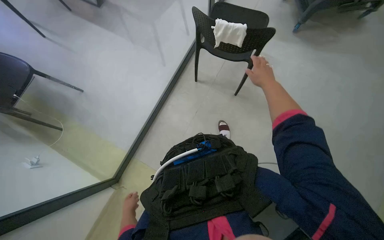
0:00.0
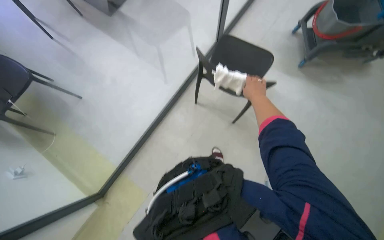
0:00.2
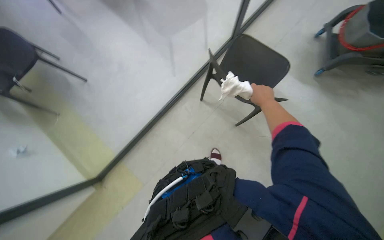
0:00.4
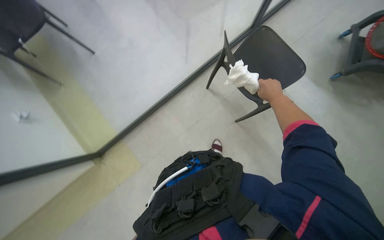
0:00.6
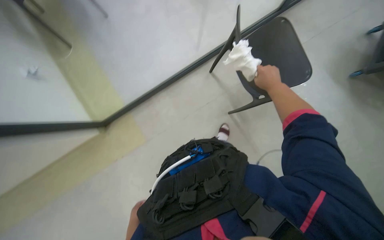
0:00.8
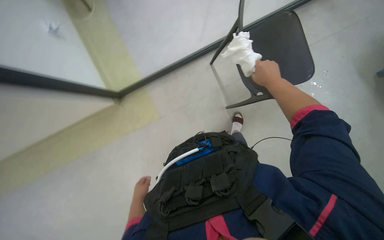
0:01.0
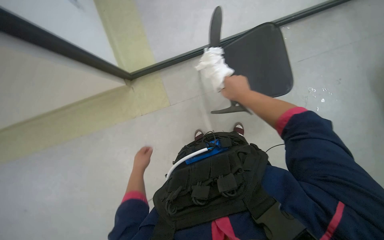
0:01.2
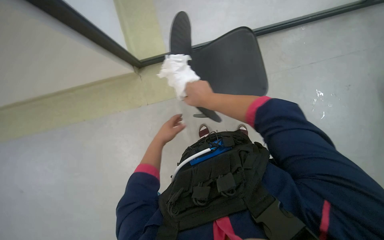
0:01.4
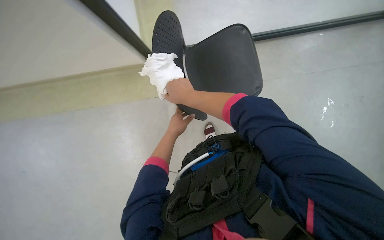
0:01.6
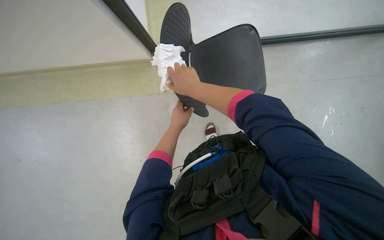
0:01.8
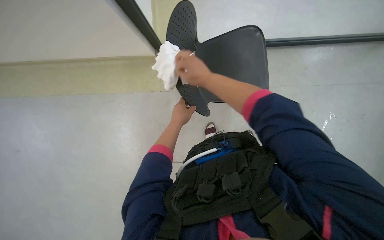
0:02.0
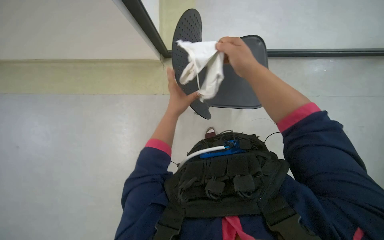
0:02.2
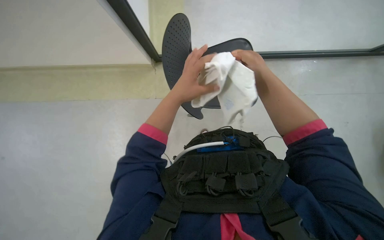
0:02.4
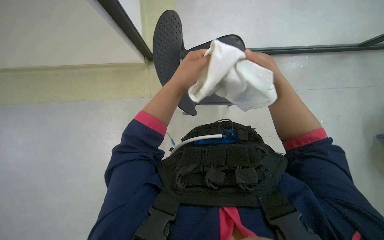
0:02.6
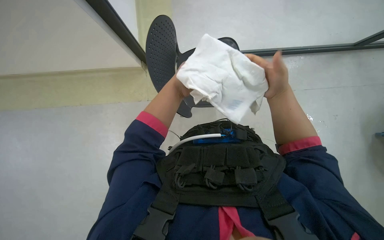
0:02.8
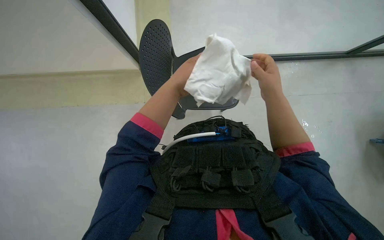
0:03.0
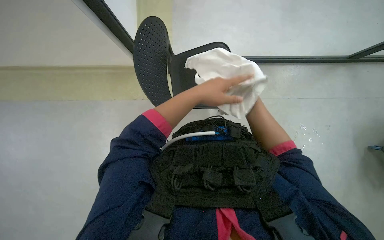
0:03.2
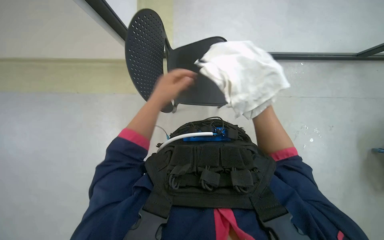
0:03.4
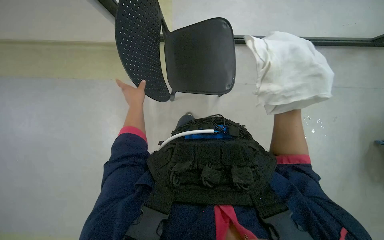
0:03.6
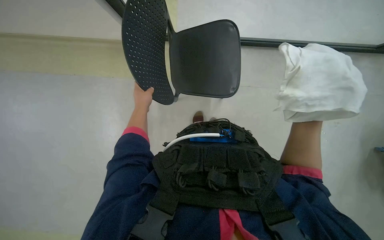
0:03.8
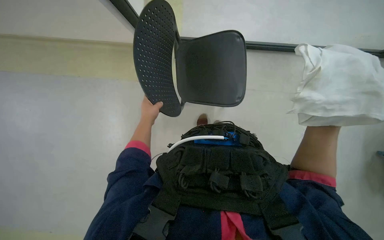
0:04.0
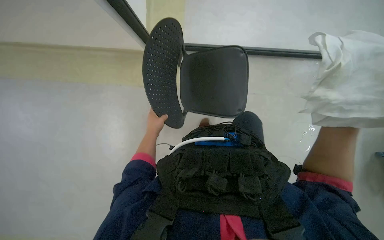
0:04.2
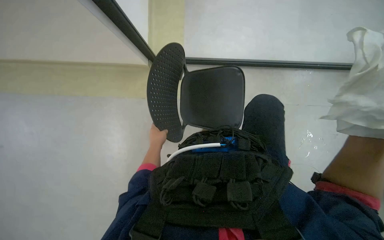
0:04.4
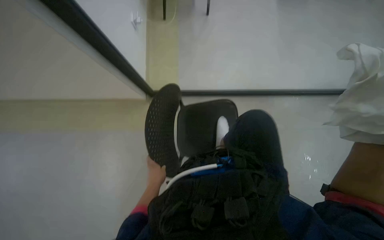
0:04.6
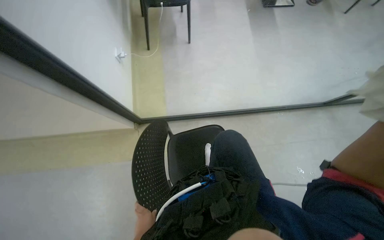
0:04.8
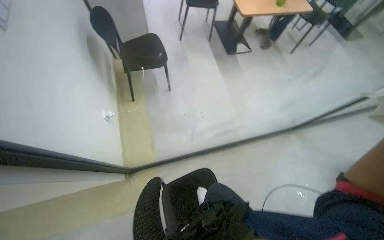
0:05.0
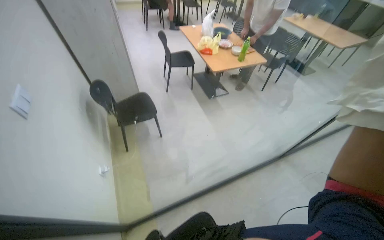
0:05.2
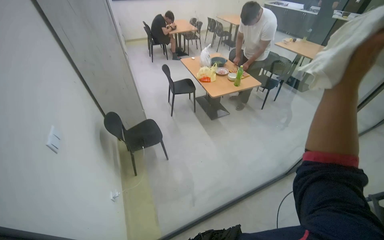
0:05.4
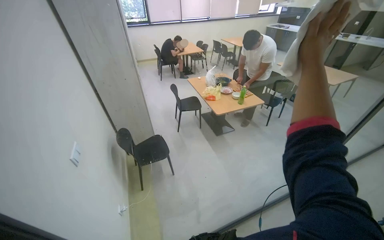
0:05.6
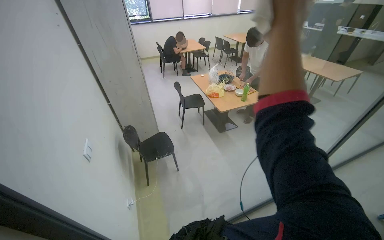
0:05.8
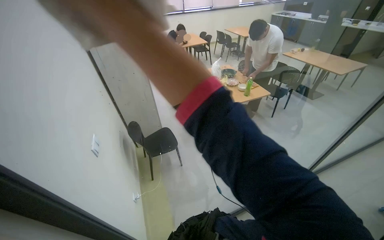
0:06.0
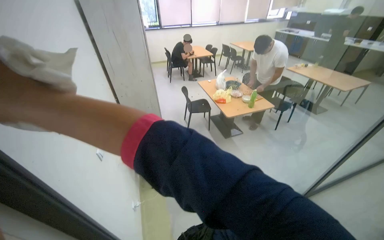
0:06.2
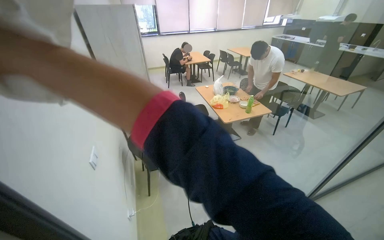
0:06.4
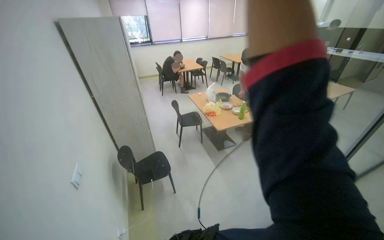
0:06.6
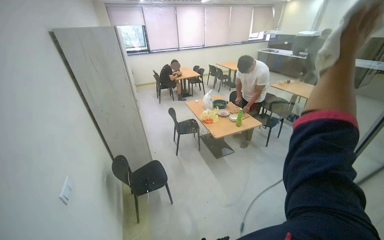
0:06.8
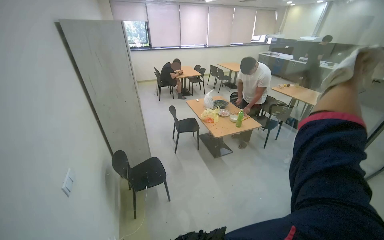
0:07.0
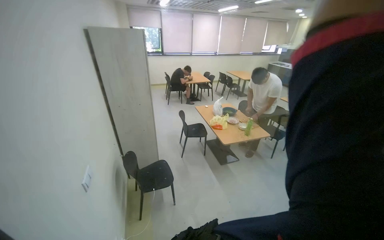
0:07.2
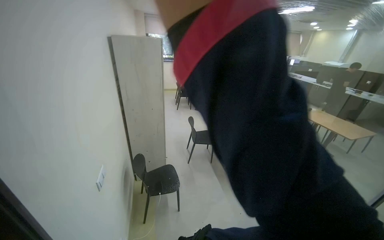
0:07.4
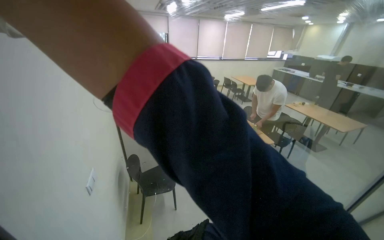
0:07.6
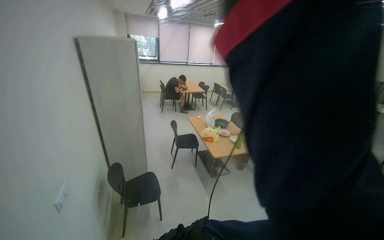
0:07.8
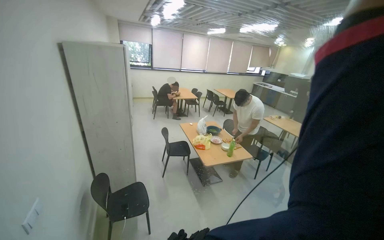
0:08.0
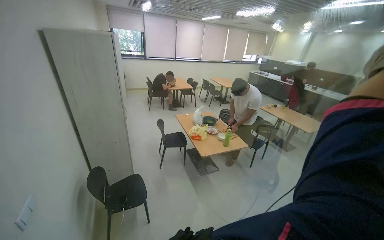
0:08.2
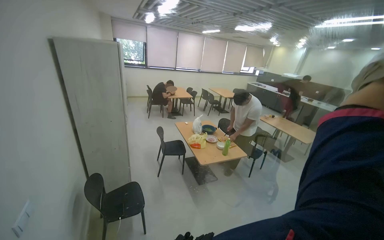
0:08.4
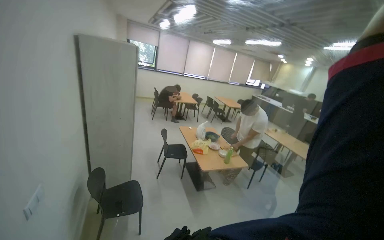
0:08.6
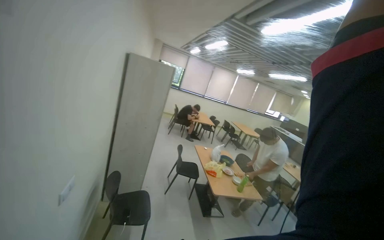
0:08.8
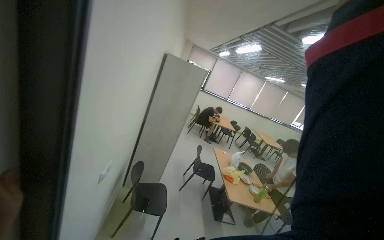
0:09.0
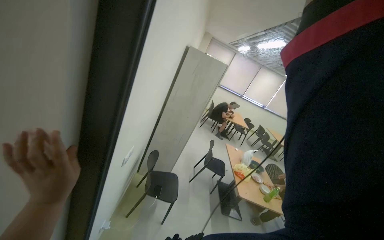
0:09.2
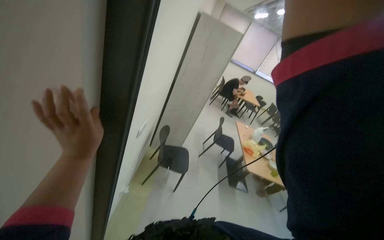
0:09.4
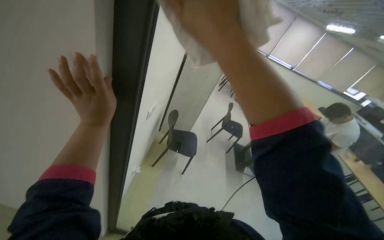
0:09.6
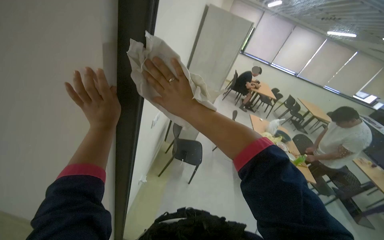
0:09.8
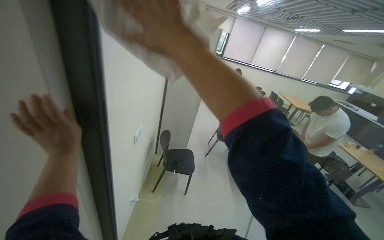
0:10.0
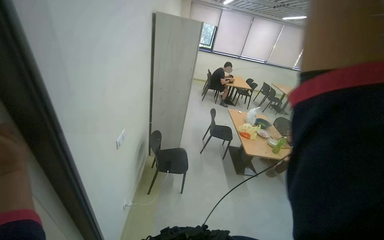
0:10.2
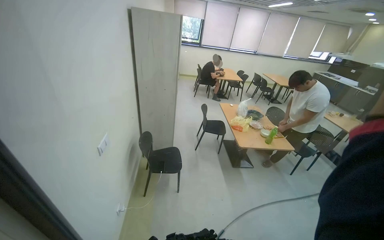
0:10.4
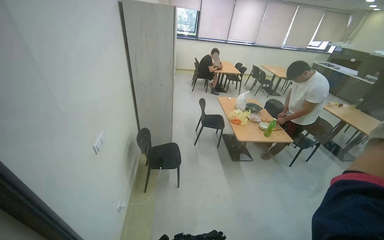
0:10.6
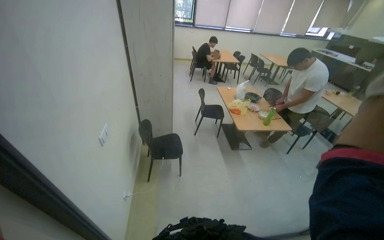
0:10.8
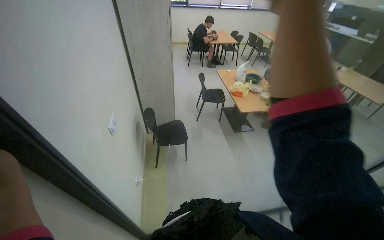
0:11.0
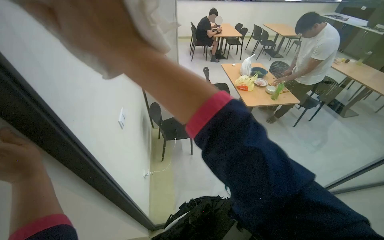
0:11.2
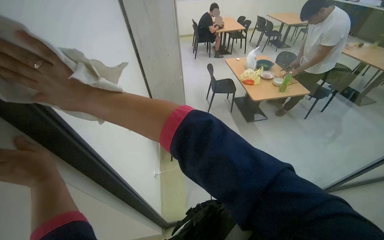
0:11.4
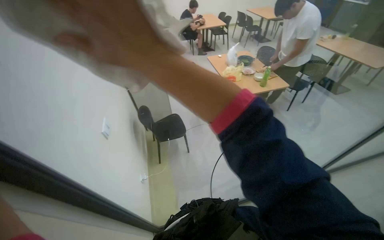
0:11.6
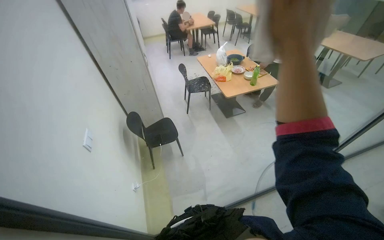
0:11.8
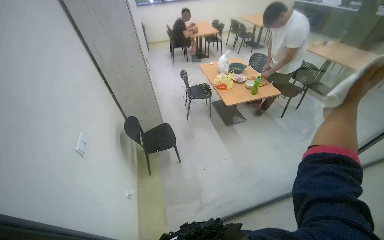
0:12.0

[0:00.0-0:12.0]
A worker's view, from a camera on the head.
Job: wiping surfaces.
The whole recording: Wiping glass partition. The worker wipes the glass partition with a white cloth.
0:00.0 to 0:01.6: The wearer's head swings about 35 degrees to the left. The camera pitches downward, by some 30 degrees.
0:01.6 to 0:03.0: The left hand swings nearer and farther, some 20 cm each way, with 2 reversals; the right hand is displaced to the right by approximately 25 cm.
0:03.0 to 0:04.4: The left hand heads to the left, farther from the camera and down the picture, covering roughly 25 cm.
0:04.4 to 0:06.0: The camera is carried roughly 50 cm. The view tilts roughly 30 degrees upward.
0:06.0 to 0:07.6: The camera pitches upward, by roughly 15 degrees.
0:07.6 to 0:09.0: The view tips upward by approximately 15 degrees.
0:10.4 to 0:12.0: The wearer looks some 10 degrees further downward.

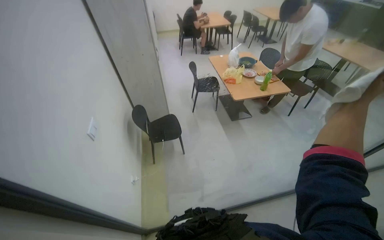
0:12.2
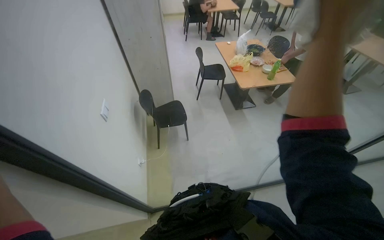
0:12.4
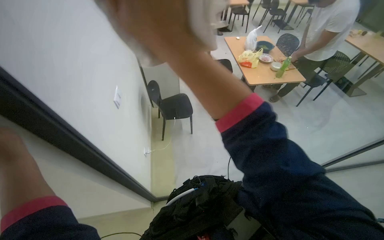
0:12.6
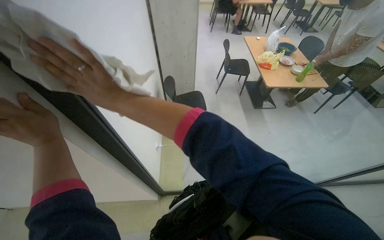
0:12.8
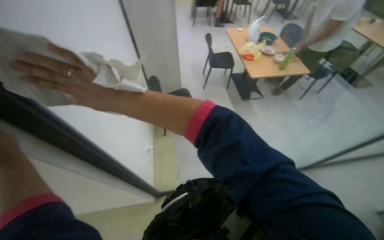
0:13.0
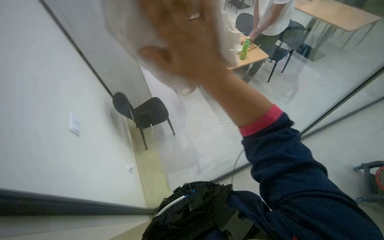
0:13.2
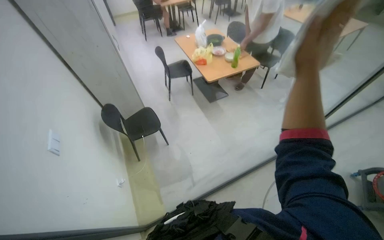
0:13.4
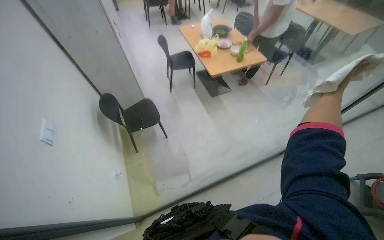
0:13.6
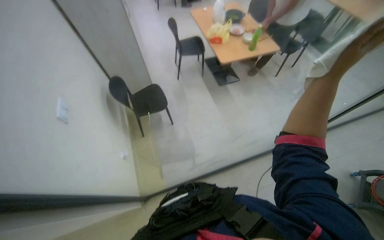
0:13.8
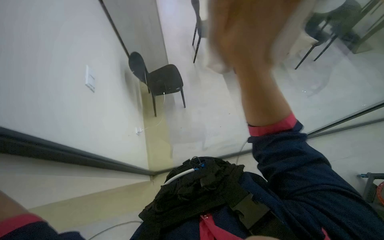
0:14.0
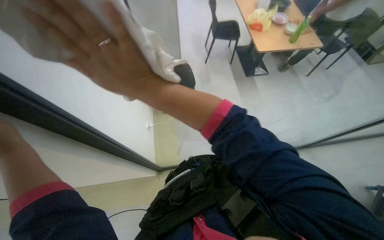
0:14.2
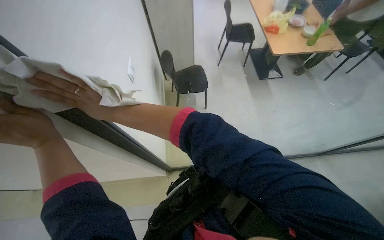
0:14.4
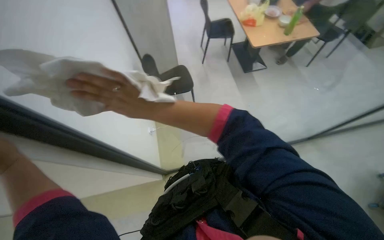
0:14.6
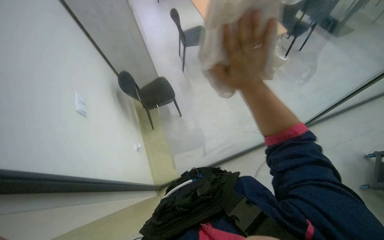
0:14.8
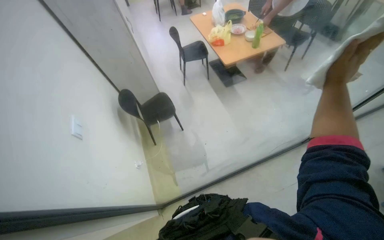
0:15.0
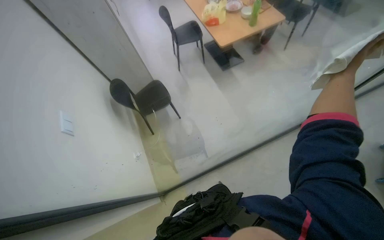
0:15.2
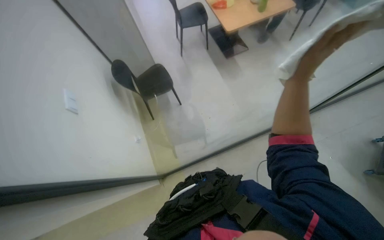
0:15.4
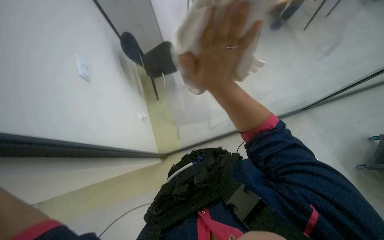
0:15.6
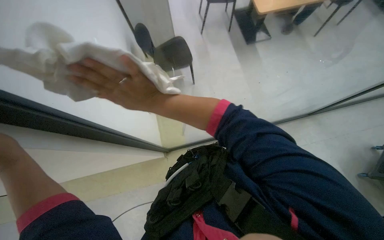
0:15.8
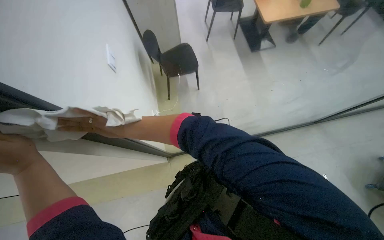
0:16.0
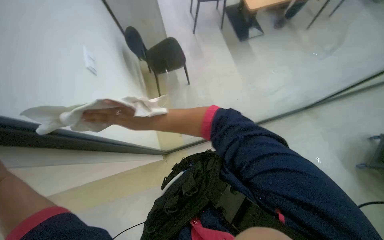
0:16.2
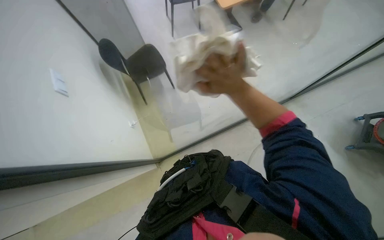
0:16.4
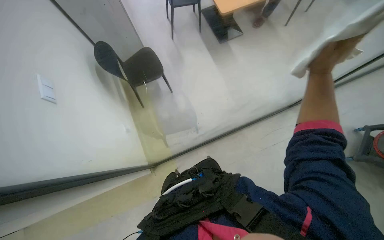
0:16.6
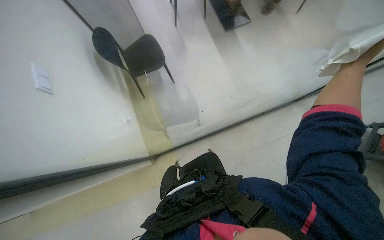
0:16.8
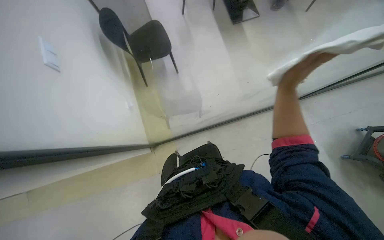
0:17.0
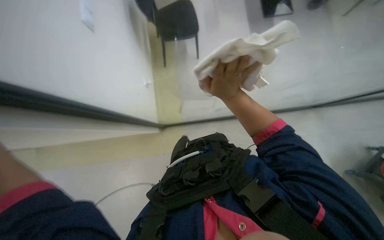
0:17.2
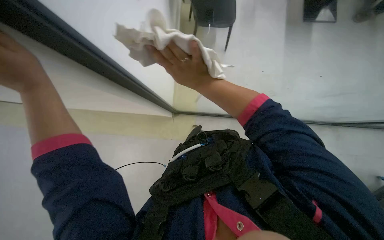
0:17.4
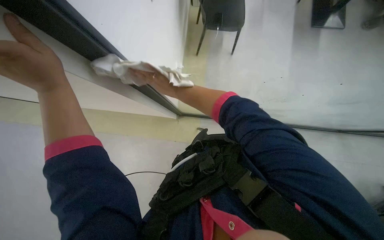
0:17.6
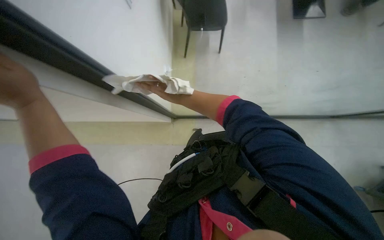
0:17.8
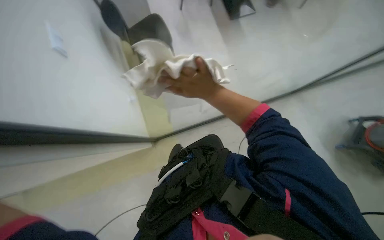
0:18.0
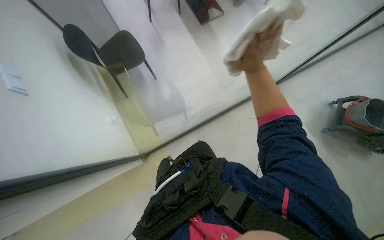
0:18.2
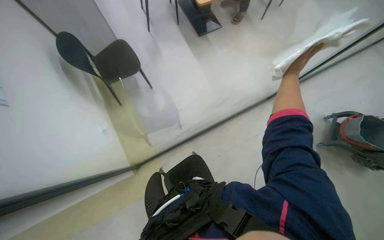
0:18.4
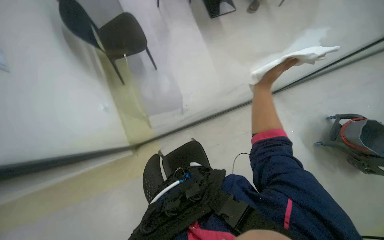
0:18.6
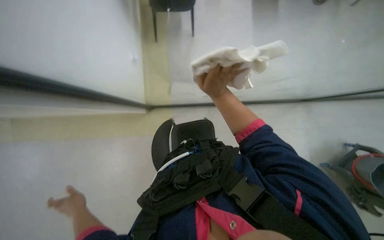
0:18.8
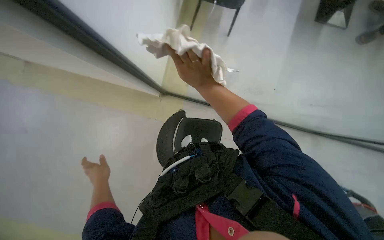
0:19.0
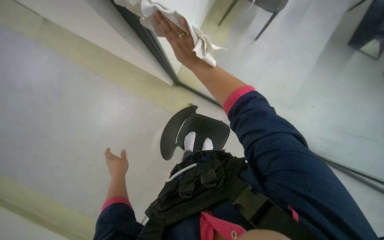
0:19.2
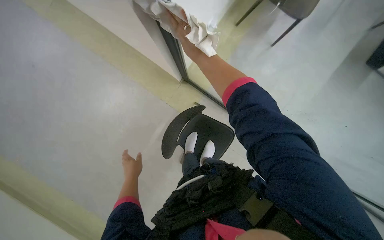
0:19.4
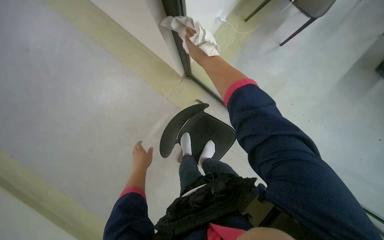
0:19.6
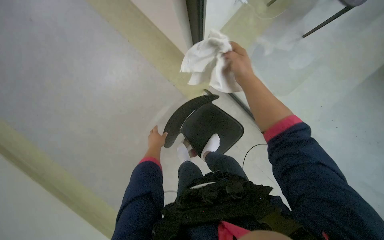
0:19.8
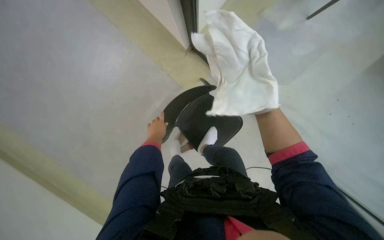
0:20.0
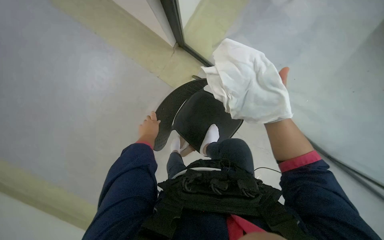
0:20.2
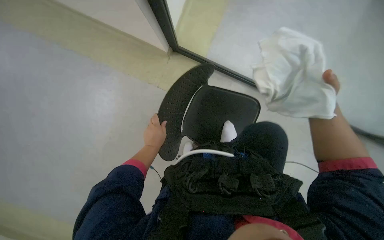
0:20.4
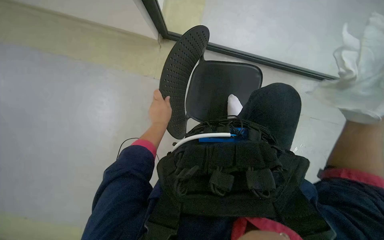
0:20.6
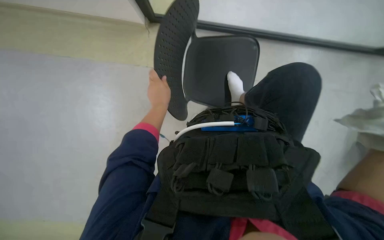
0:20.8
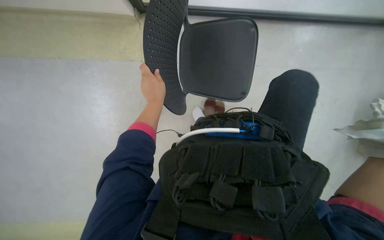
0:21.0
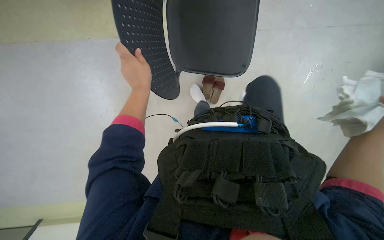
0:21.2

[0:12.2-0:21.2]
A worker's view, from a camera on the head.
Job: wiping surfaces.
The whole recording: Wiping glass partition. The worker wipes the glass partition with a white cloth.
0:12.2 to 0:13.8: The view tips downward by some 15 degrees.
0:13.8 to 0:15.2: The right hand goes to the left and returns, about 90 cm each way.
0:15.2 to 0:16.6: The right hand travels to the left and back again, roughly 1 m each way.
0:18.2 to 0:19.8: The view tips downward by some 15 degrees. Everything in view rotates some 45 degrees clockwise.
0:19.8 to 0:21.2: The camera pitches downward, by roughly 20 degrees. The left hand moves up the picture, approximately 10 cm.
